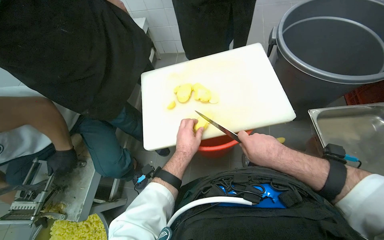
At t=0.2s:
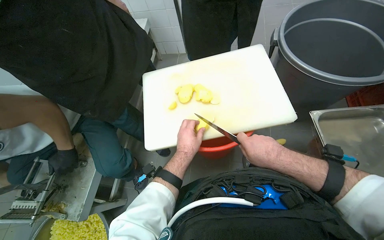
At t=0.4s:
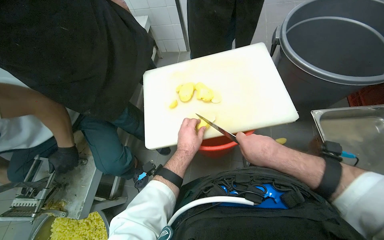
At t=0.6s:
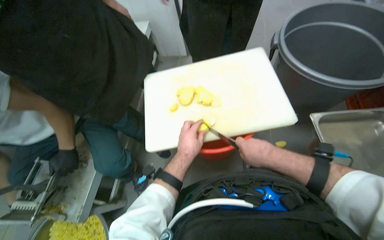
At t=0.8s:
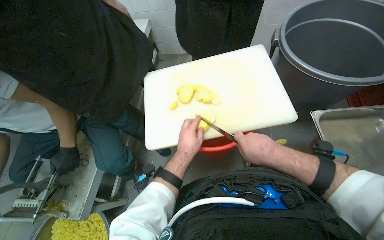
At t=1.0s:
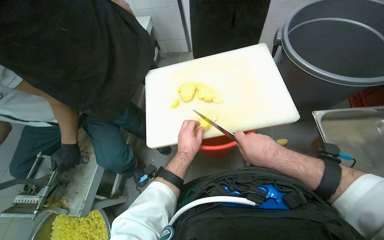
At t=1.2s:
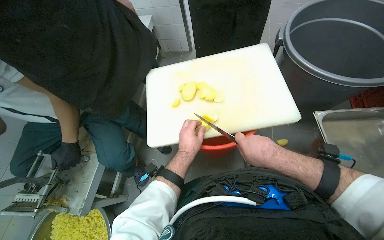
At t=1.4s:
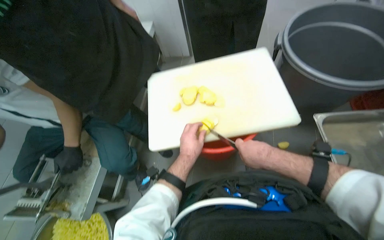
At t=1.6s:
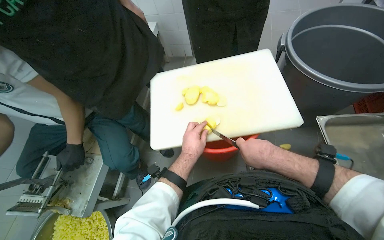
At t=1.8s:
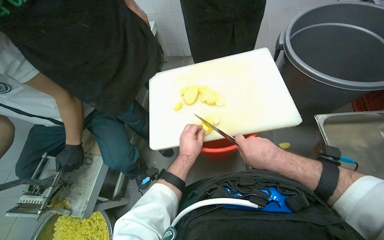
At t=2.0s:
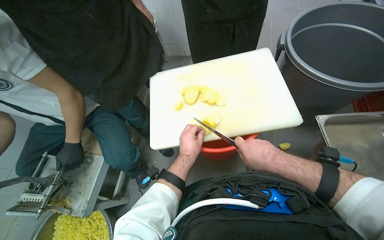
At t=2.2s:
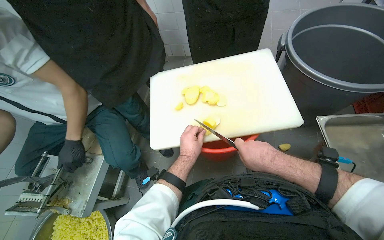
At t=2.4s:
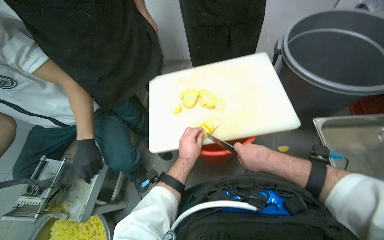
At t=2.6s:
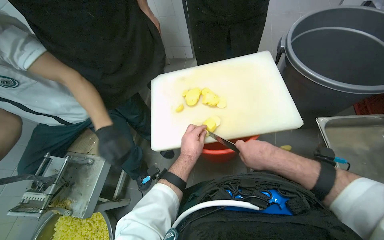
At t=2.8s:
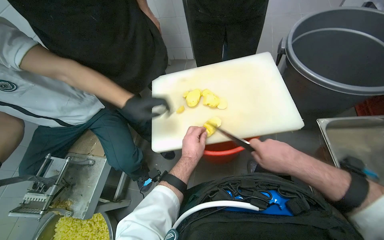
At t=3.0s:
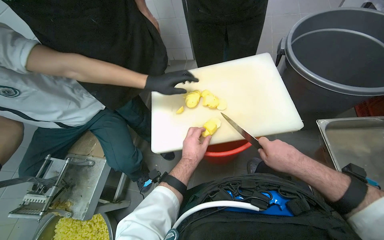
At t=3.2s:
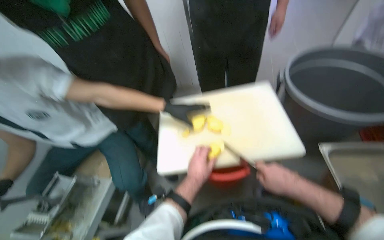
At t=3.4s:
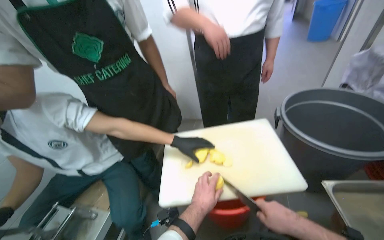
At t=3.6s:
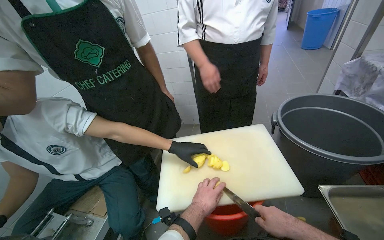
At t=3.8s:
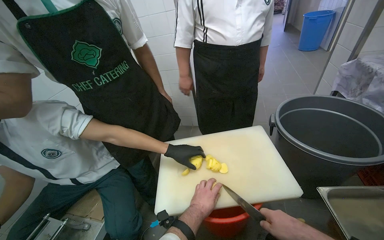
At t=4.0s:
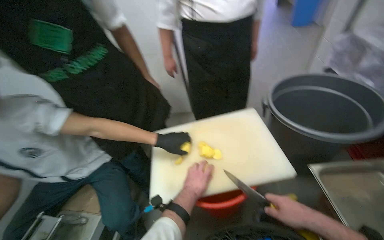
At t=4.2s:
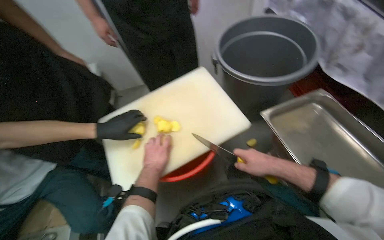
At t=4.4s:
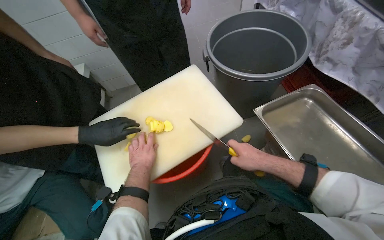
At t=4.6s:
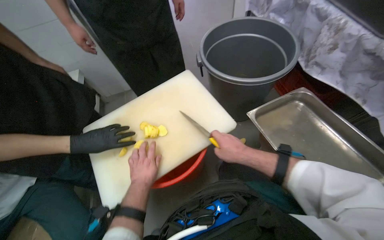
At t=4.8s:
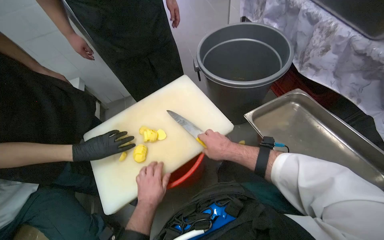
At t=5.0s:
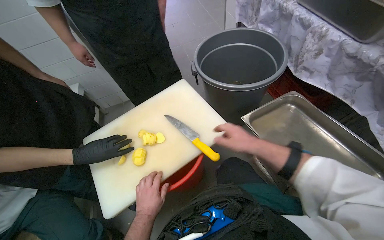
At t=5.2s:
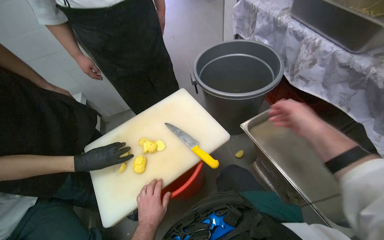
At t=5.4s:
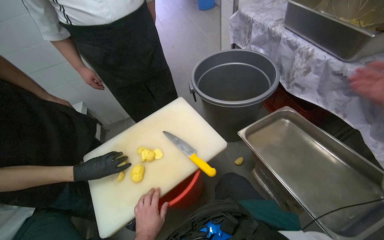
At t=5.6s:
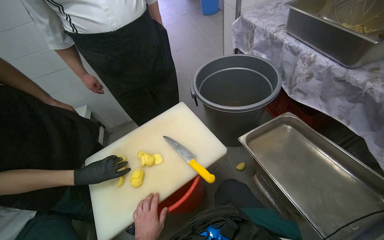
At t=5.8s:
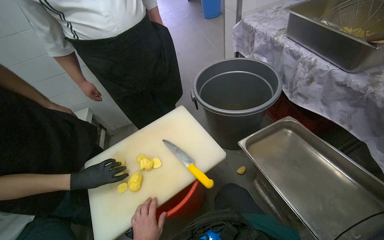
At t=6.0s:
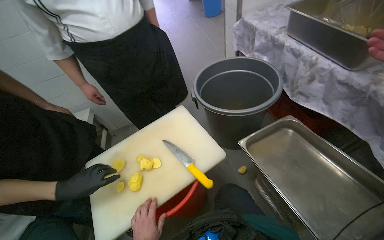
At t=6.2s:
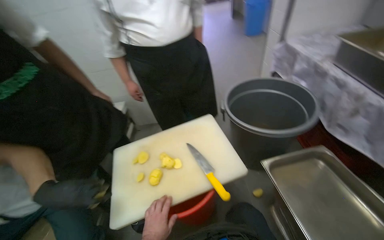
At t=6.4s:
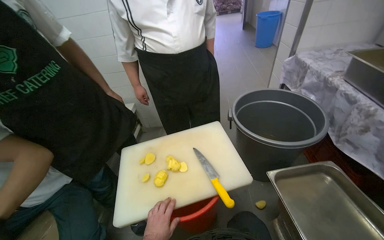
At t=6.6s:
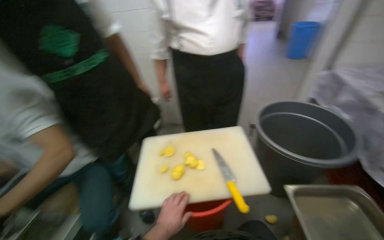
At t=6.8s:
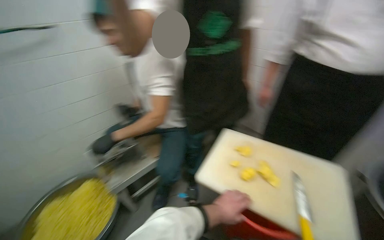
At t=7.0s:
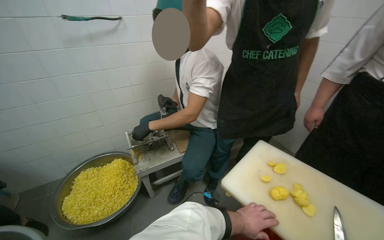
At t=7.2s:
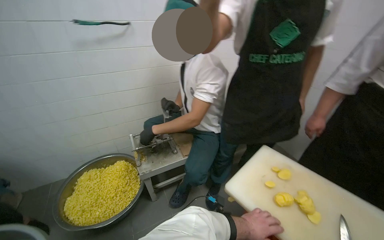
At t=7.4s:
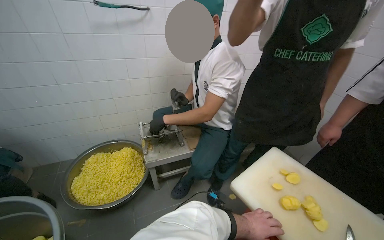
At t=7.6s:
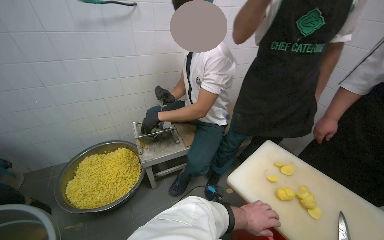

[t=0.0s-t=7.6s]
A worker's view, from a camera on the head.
Job: preparing food.
The whole recording: Slicing potatoes on cutting board. The worker slices peeled potatoes on a white cutting board with a knife.
t=0.0s to t=3.0s: The hands stay close to where they were, moving slightly.
t=3.0s to t=4.6s: The head turns to the right by approximately 20 degrees.
t=6.0s to t=7.6s: The wearer looks some 80 degrees further to the left.

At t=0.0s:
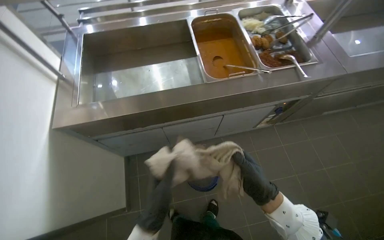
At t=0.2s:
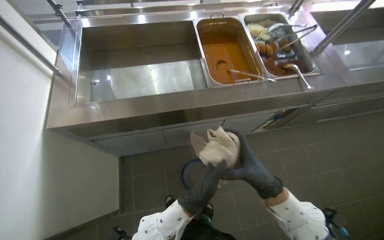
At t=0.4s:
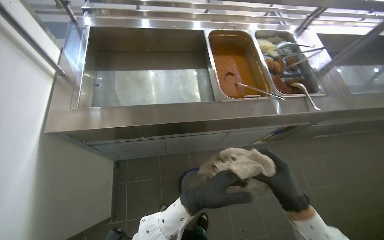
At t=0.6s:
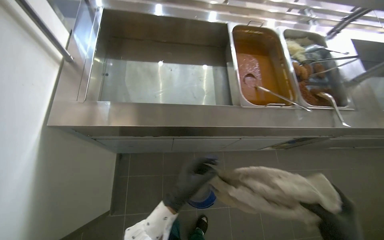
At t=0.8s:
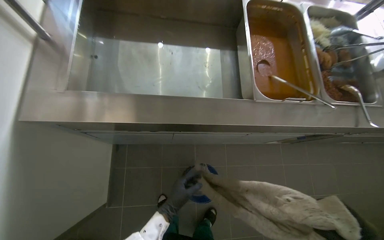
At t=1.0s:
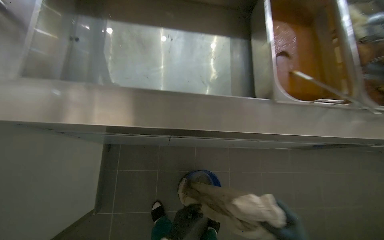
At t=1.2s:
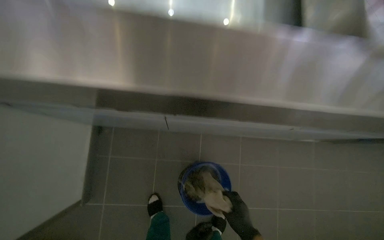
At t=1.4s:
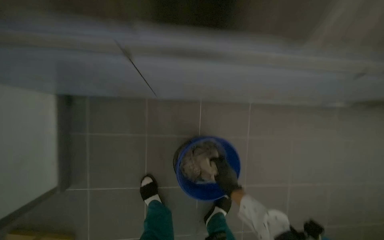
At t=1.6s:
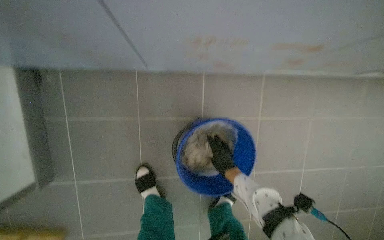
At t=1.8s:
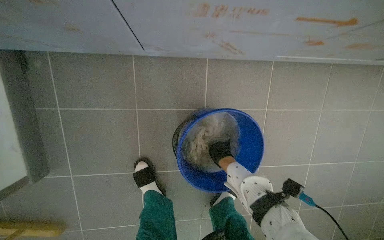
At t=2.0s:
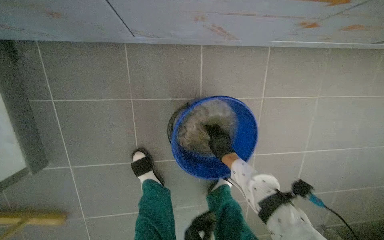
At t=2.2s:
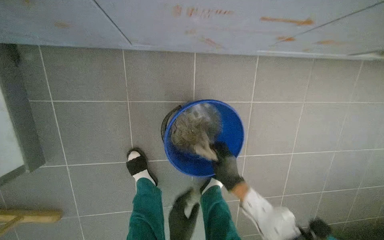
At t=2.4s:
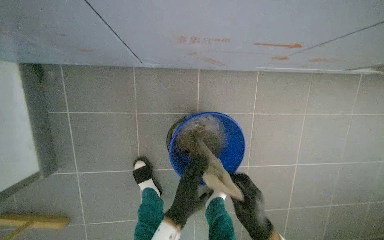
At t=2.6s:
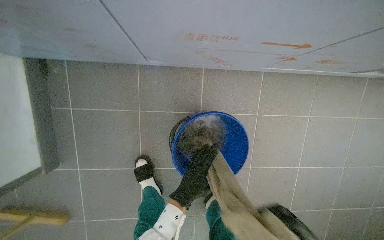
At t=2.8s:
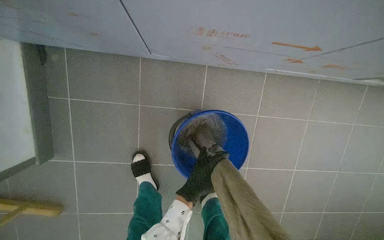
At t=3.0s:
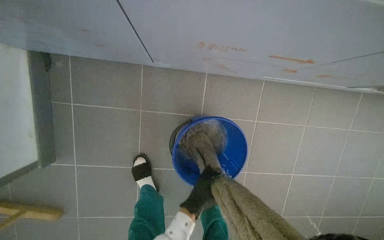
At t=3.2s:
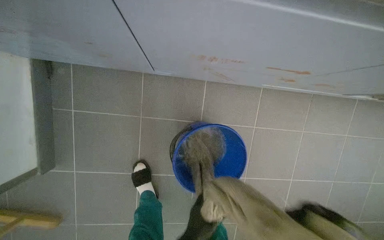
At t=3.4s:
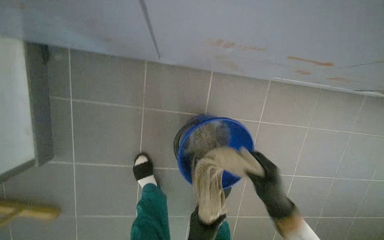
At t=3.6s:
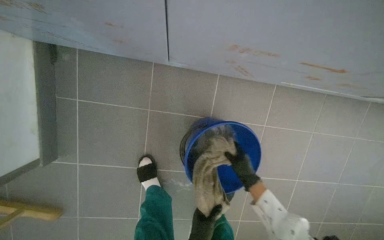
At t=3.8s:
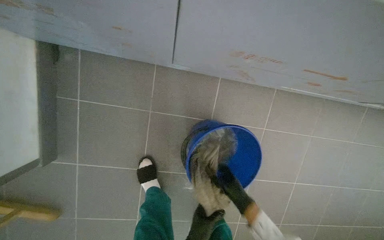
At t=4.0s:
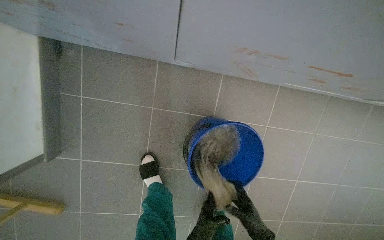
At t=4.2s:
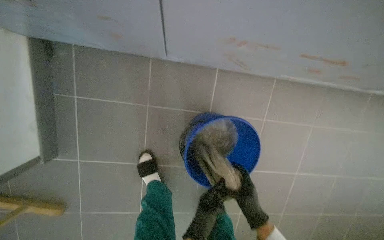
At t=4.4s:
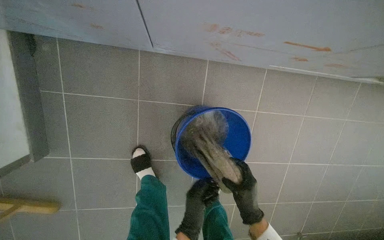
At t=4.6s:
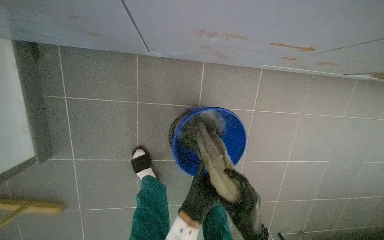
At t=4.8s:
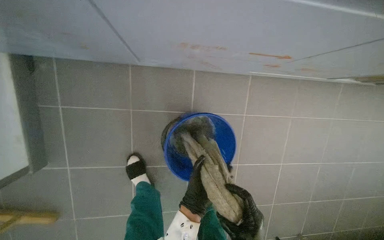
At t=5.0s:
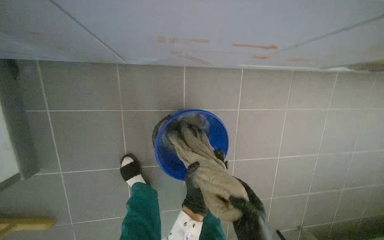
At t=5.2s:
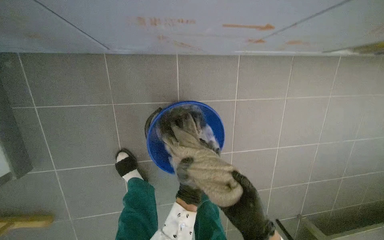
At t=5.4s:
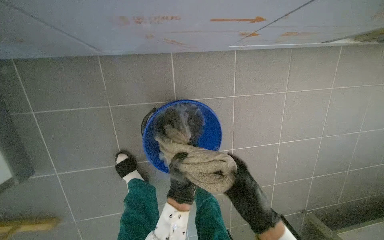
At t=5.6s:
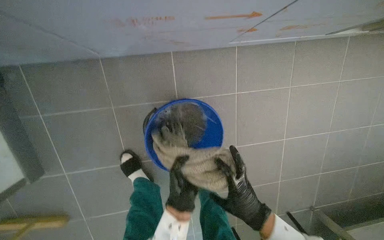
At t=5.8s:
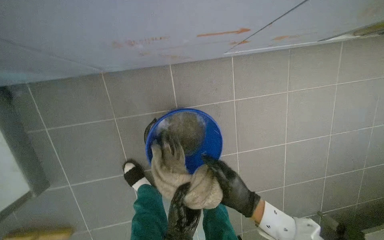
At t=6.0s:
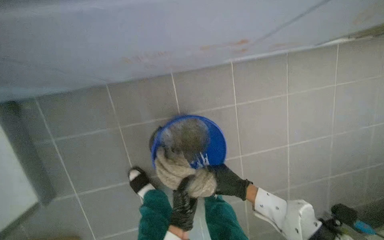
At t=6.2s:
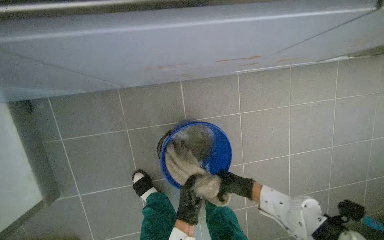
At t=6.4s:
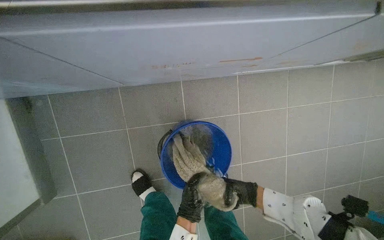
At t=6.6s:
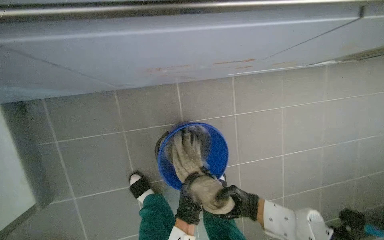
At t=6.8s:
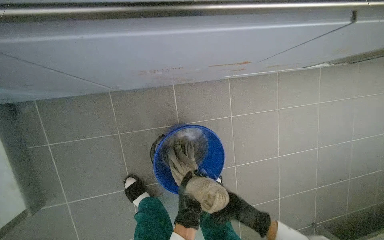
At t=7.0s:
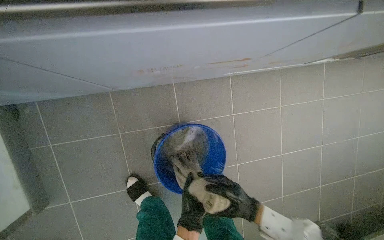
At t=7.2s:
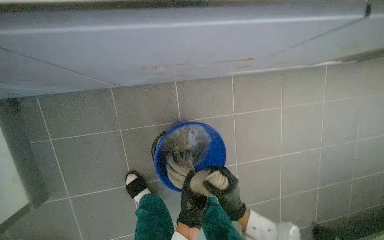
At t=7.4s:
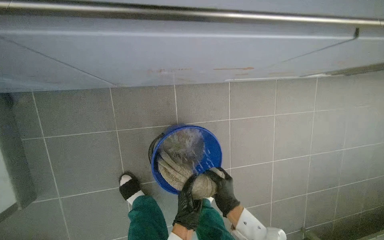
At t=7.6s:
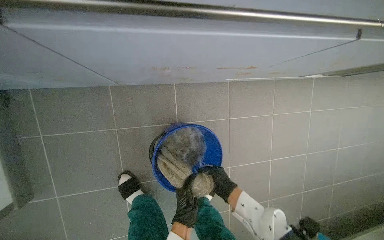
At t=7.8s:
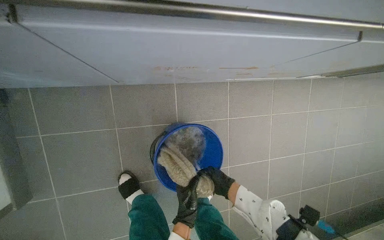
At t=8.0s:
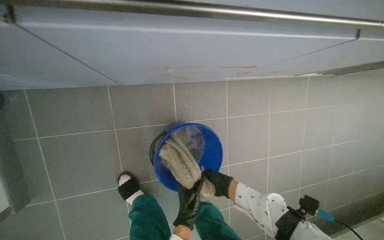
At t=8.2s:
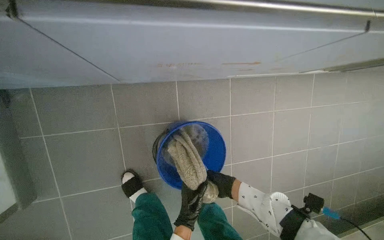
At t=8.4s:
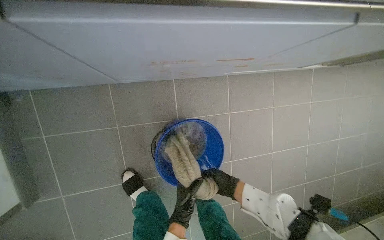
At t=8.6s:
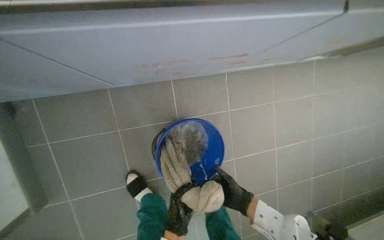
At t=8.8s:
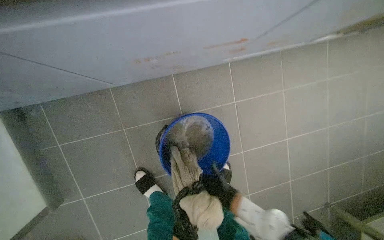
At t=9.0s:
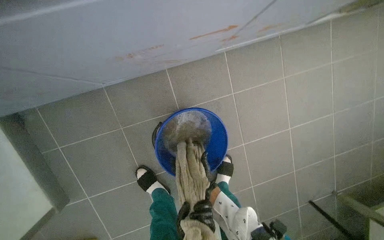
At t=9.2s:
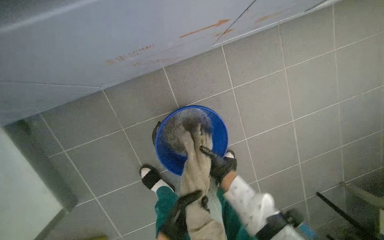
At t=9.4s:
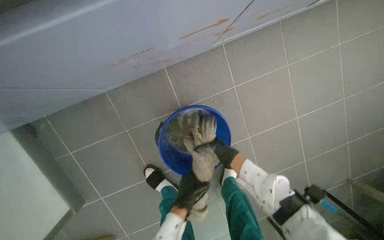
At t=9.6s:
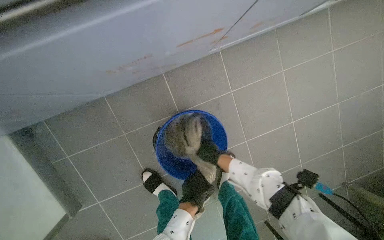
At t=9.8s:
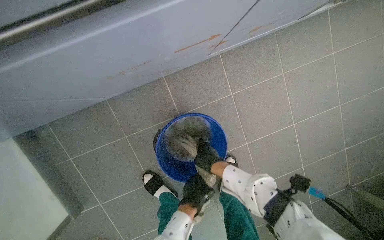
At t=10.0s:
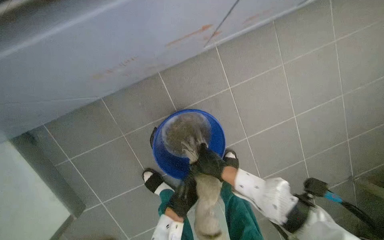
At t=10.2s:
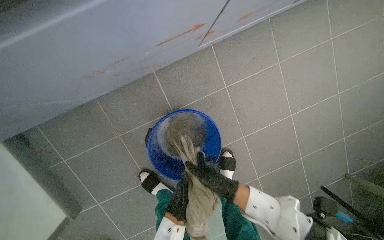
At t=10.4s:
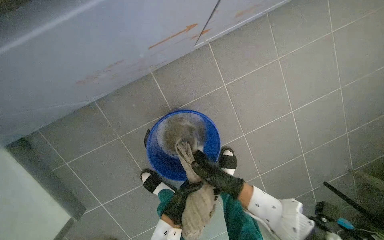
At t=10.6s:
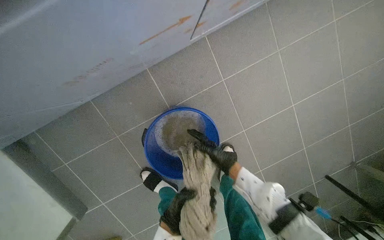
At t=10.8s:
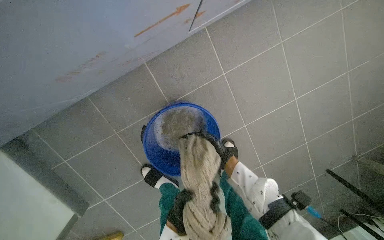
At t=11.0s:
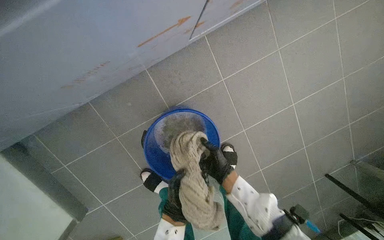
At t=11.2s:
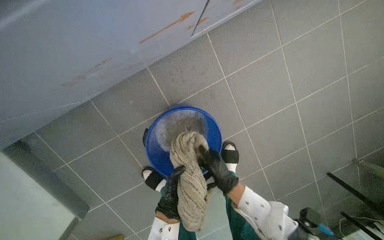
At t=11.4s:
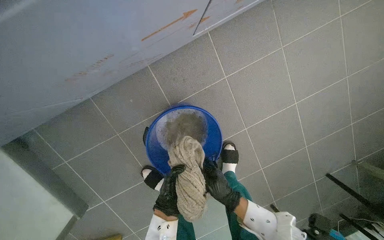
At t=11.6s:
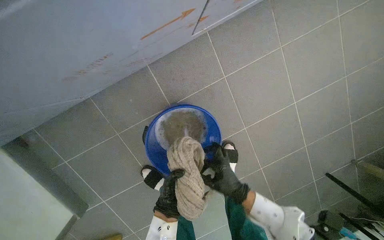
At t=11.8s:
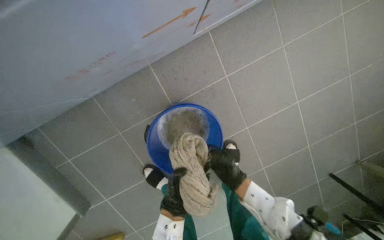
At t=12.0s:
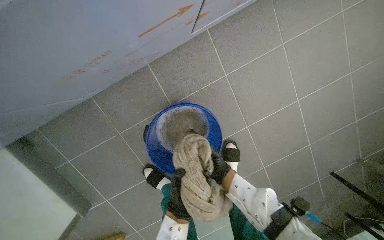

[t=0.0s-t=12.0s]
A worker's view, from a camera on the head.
Job: preparing cleaning supplies.
The whole recording: Wringing cleaning cloth. The worker wrings out a cleaning cloth into a blue bucket.
t=0.0s to t=1.6s: The camera travels approximately 80 cm. The wearer looks roughly 30 degrees further downward.
t=4.4s to t=6.0s: The left hand travels up the picture by about 10 cm.
t=7.6s to t=9.0s: The right hand travels to the left by approximately 10 cm.
t=9.0s to t=10.4s: The right hand moves roughly 5 cm farther from the camera and comes back.
t=10.4s to t=12.0s: The right hand goes nearer and farther, approximately 10 cm each way, reversing 2 times.
